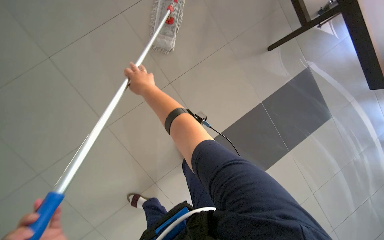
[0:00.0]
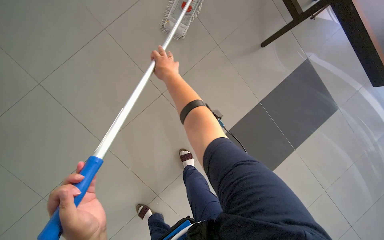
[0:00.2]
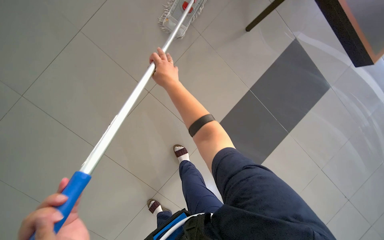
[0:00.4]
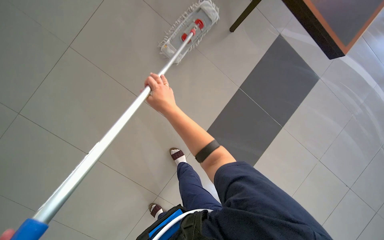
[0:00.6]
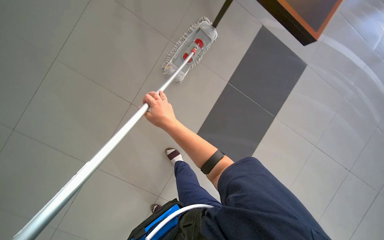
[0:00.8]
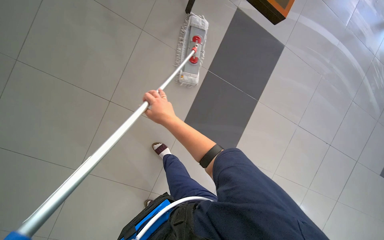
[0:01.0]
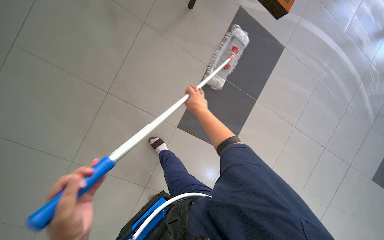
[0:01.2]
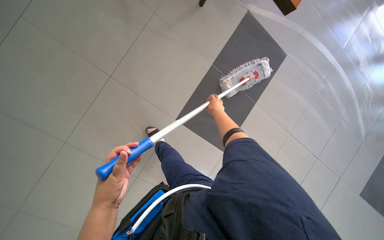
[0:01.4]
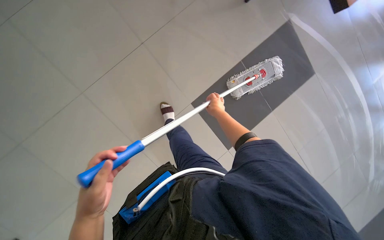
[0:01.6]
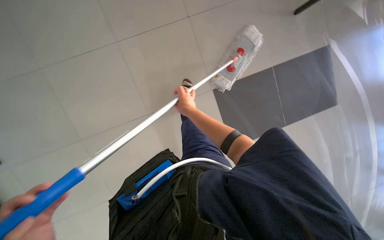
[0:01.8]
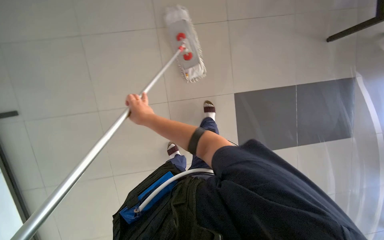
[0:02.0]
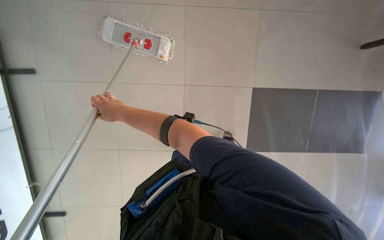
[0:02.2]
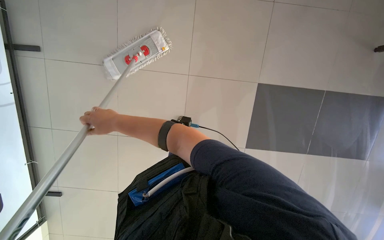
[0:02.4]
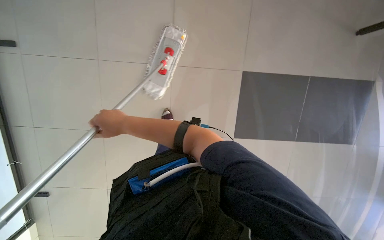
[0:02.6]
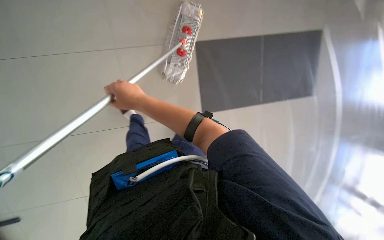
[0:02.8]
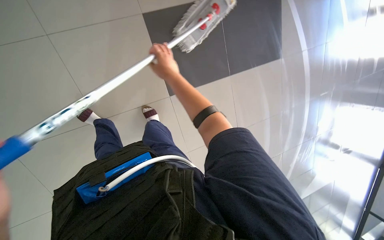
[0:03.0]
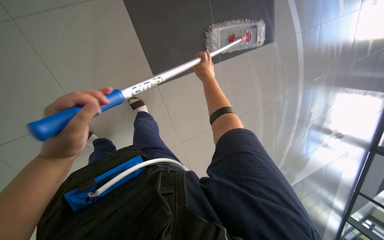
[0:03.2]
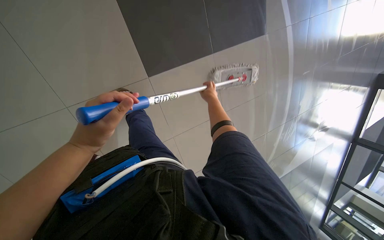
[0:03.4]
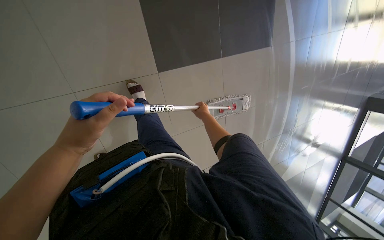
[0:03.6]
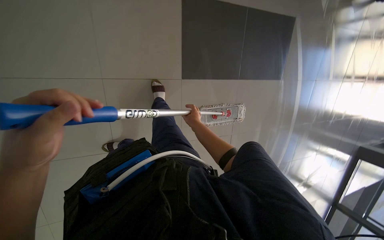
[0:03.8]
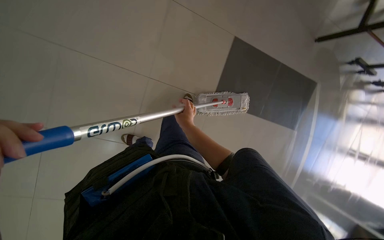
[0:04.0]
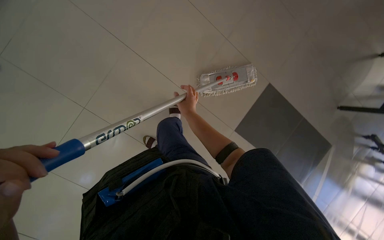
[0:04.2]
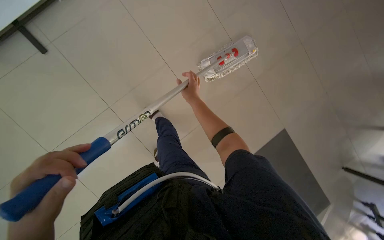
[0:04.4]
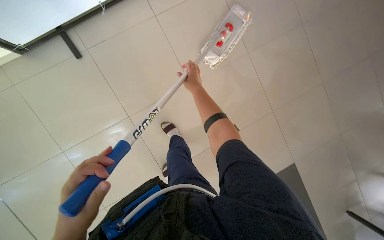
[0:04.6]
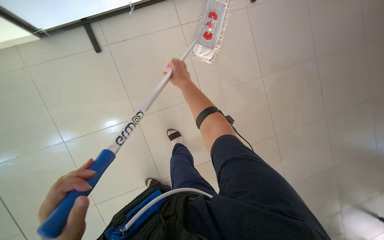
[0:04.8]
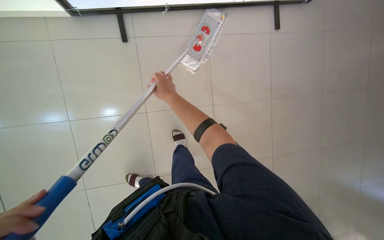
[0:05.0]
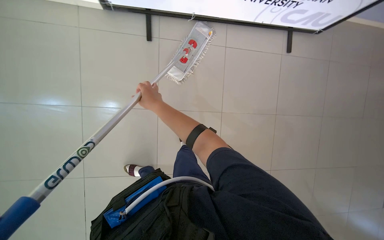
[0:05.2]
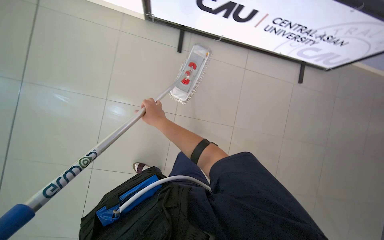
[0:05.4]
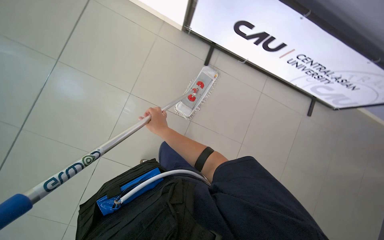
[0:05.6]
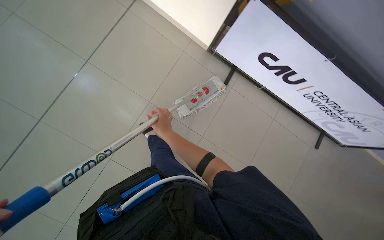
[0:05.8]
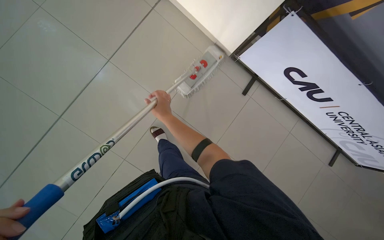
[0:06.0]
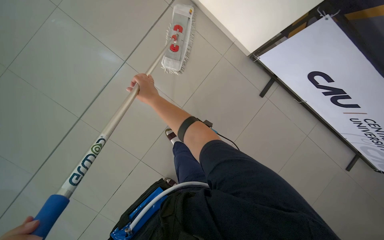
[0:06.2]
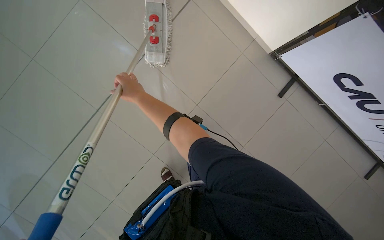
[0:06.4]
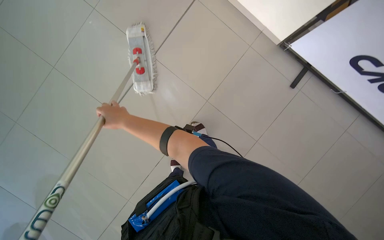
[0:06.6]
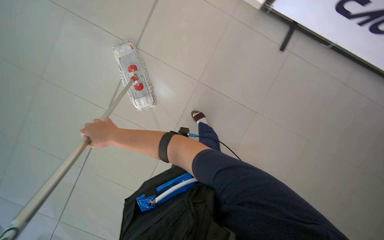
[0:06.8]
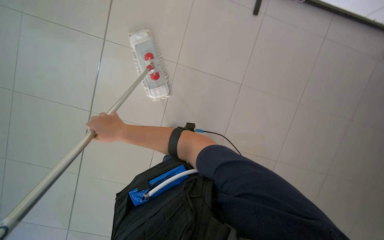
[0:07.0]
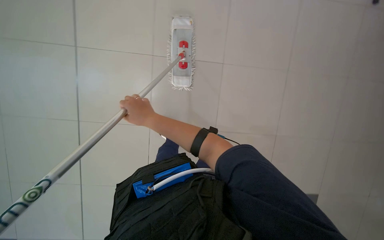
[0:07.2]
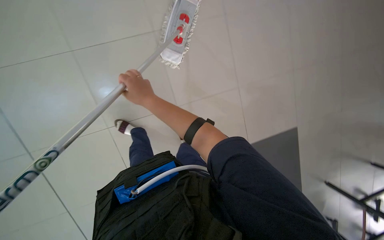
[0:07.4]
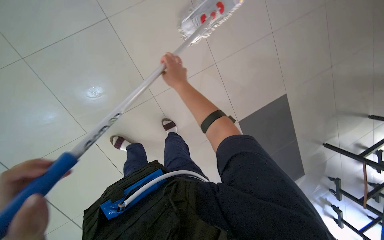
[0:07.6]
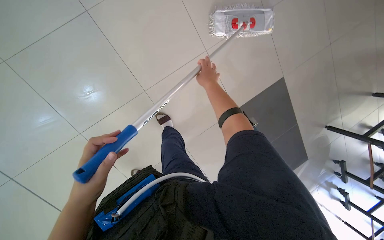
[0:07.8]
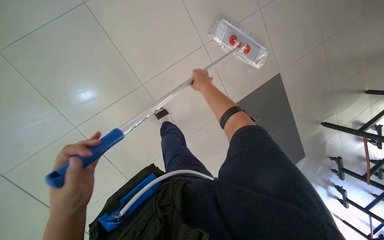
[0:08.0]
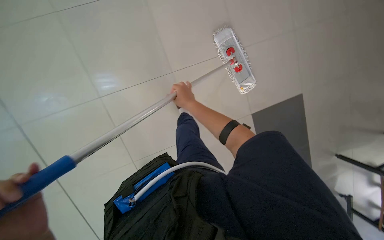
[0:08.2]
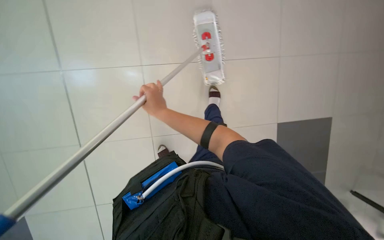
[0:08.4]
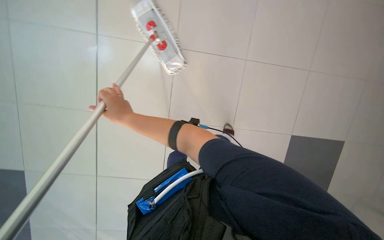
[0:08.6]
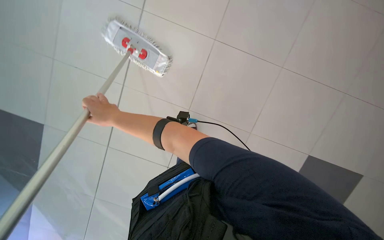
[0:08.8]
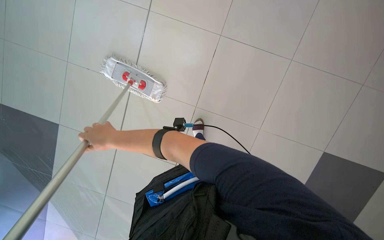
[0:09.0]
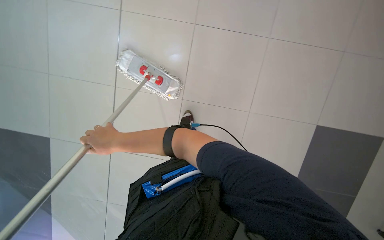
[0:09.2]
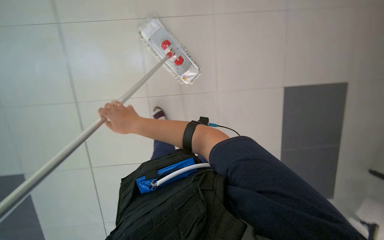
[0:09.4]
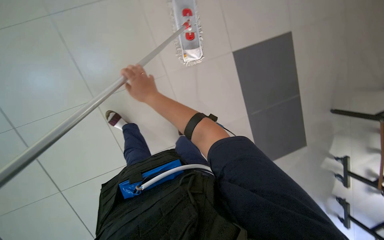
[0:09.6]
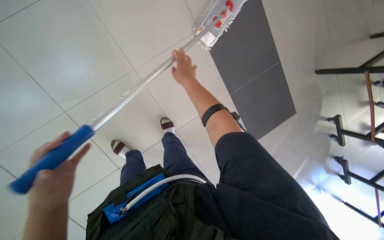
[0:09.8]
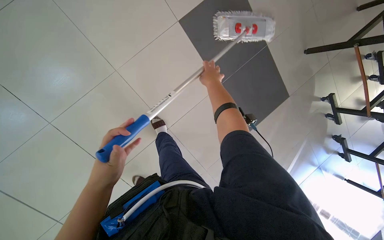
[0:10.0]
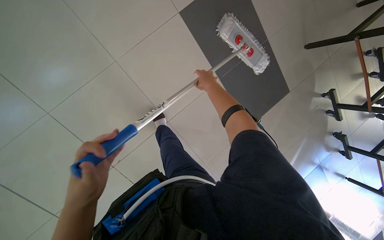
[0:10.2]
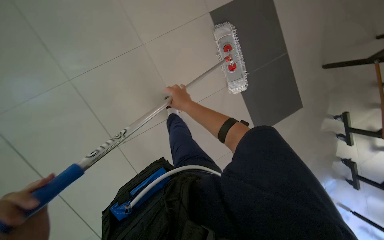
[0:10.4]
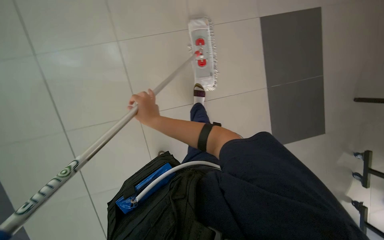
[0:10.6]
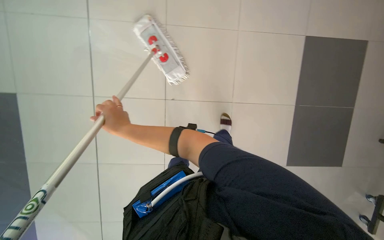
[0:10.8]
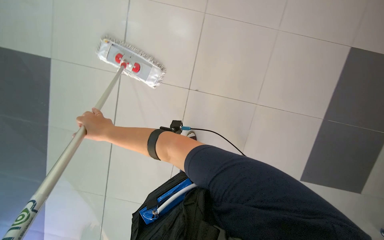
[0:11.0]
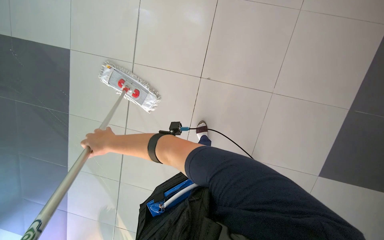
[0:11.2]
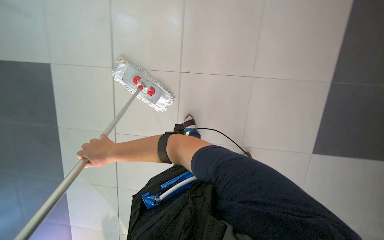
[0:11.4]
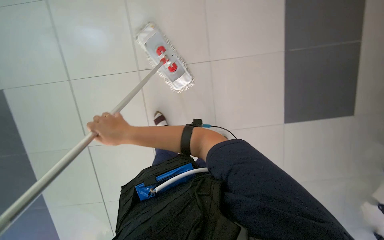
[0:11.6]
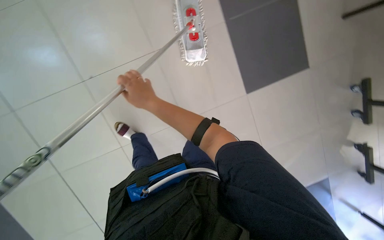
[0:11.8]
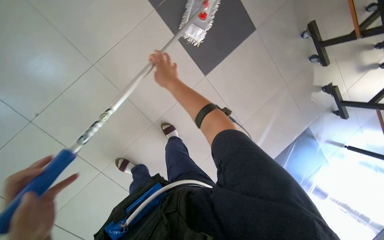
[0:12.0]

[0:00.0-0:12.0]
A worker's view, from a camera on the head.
Job: mopping floor.
The whole recording: Mopping floor. The worker mops the tiled floor with a mop, periodically wringing it in the cleaning cart.
0:00.0 to 0:01.6: The right hand travels to the right by about 35 cm.
0:01.6 to 0:03.0: The view swings roughly 15 degrees to the left. Everything in view rotates approximately 30 degrees counterclockwise. The right hand heads to the left, covering about 15 cm.
0:03.0 to 0:04.4: The wearer moves approximately 40 cm. The view tilts some 15 degrees upward. Everything in view rotates approximately 30 degrees clockwise.
0:06.0 to 0:07.6: The camera pitches downward, by some 15 degrees.

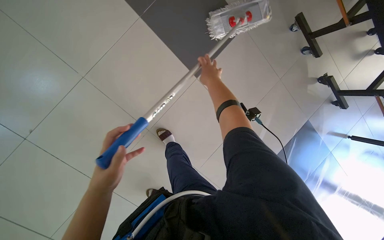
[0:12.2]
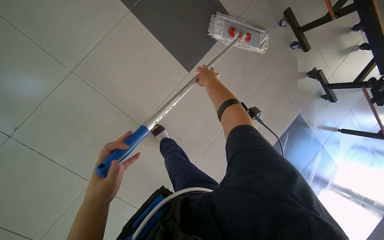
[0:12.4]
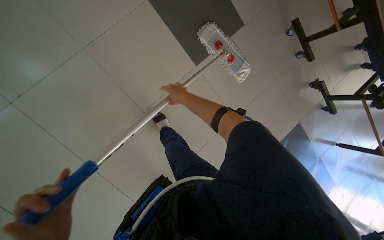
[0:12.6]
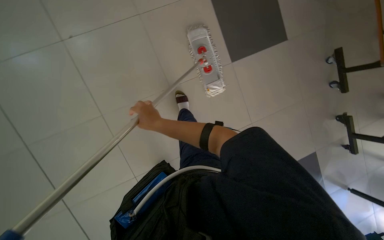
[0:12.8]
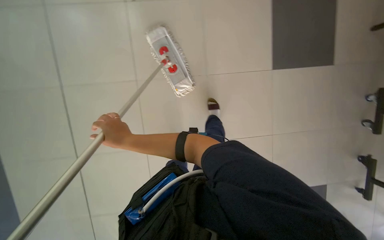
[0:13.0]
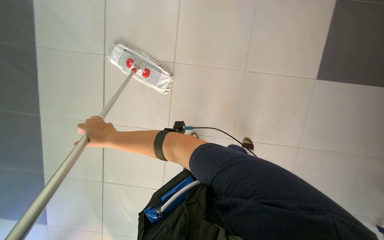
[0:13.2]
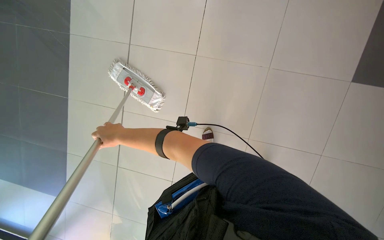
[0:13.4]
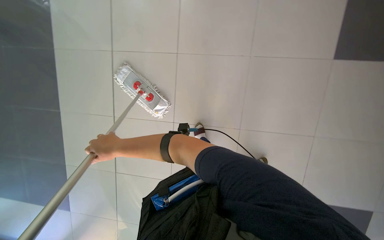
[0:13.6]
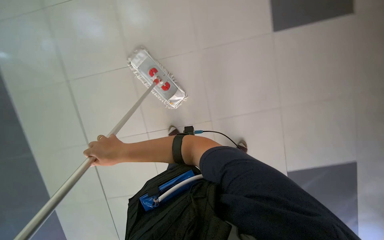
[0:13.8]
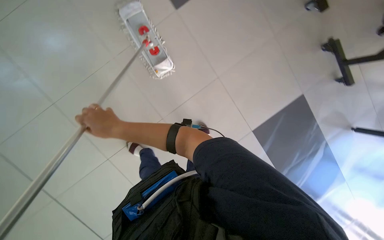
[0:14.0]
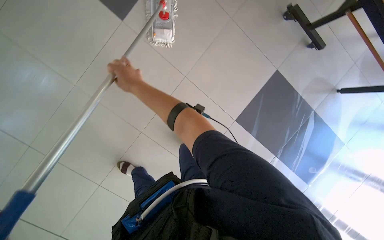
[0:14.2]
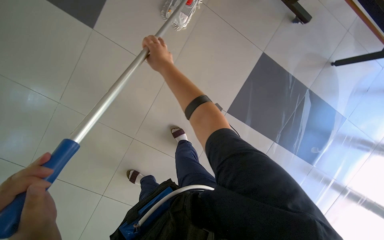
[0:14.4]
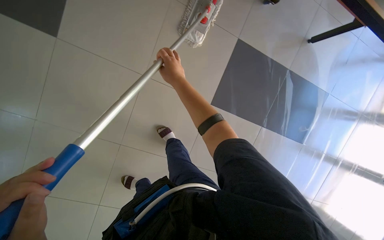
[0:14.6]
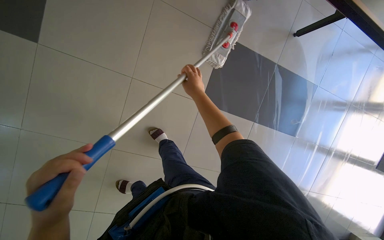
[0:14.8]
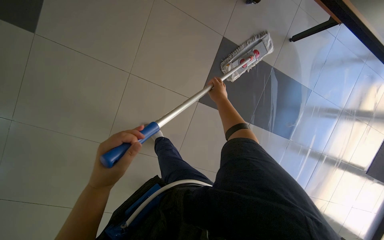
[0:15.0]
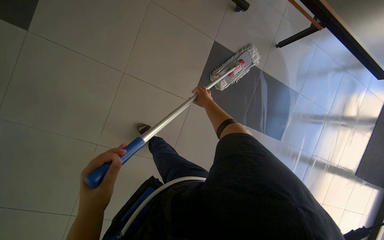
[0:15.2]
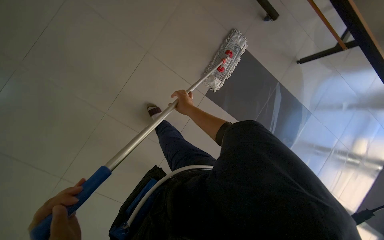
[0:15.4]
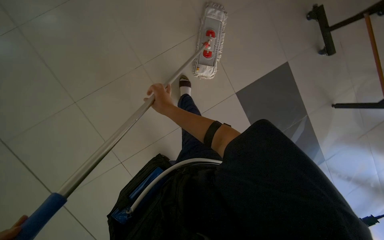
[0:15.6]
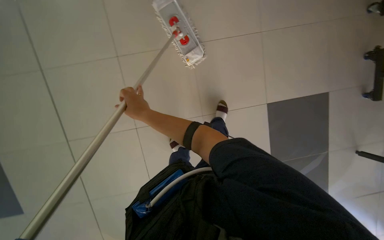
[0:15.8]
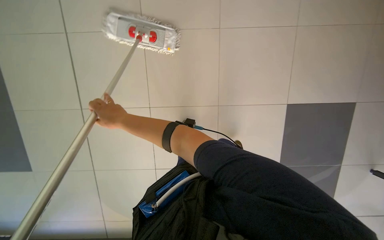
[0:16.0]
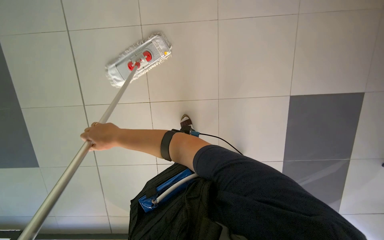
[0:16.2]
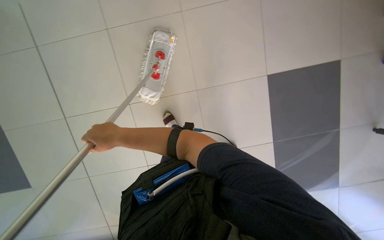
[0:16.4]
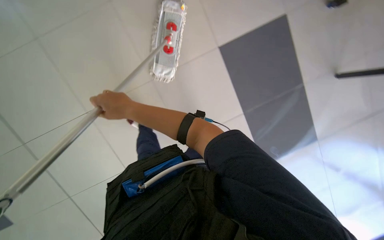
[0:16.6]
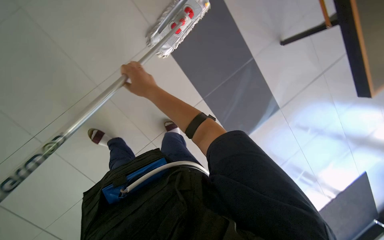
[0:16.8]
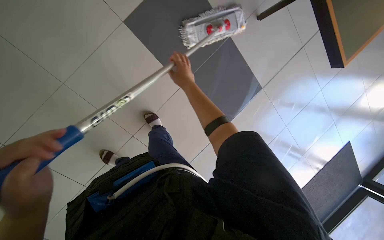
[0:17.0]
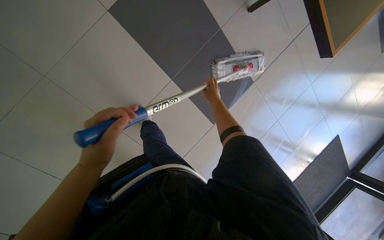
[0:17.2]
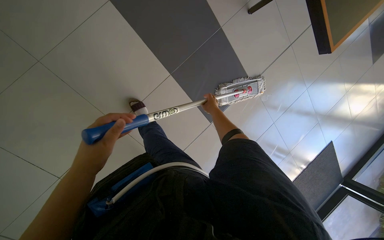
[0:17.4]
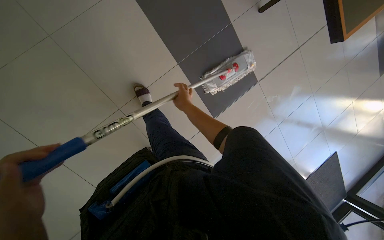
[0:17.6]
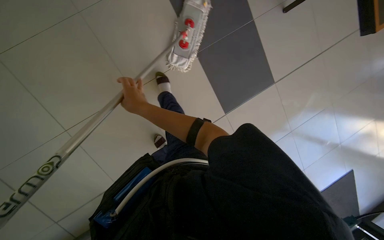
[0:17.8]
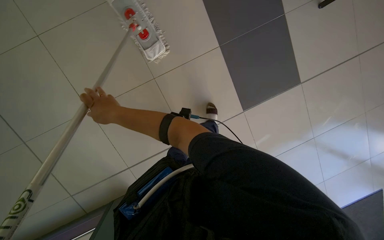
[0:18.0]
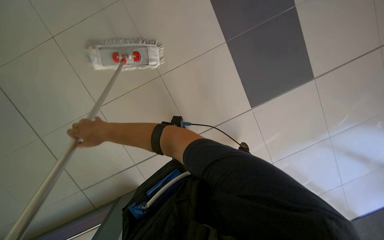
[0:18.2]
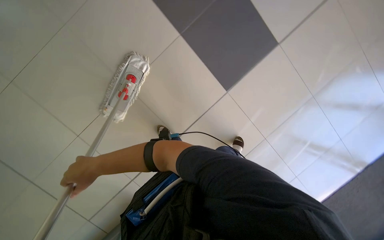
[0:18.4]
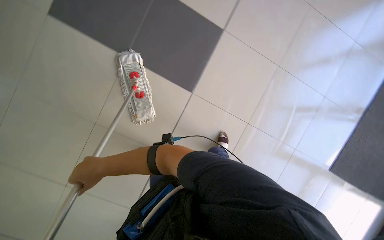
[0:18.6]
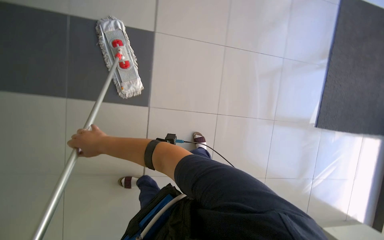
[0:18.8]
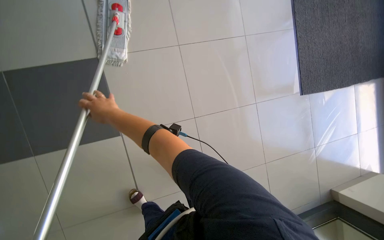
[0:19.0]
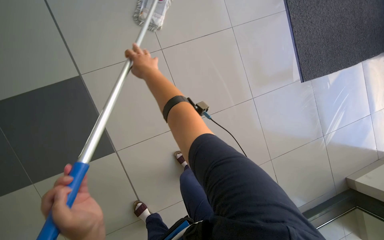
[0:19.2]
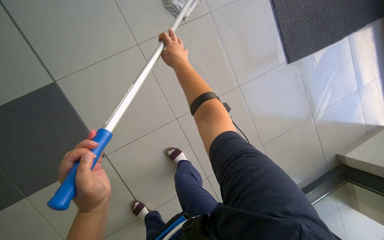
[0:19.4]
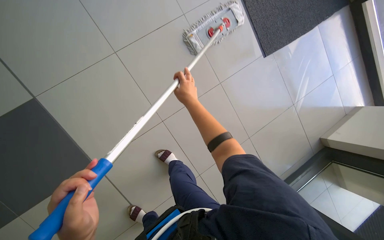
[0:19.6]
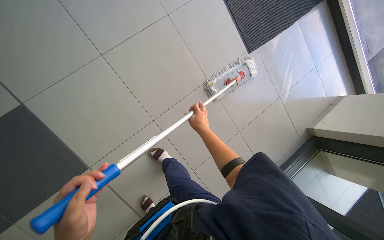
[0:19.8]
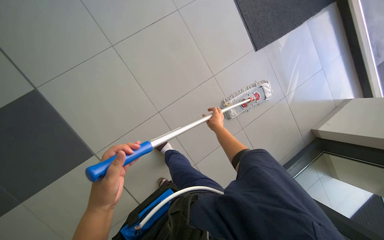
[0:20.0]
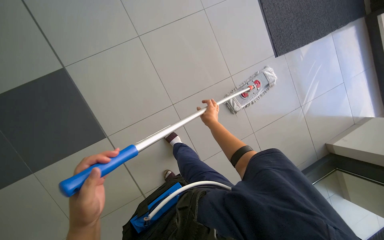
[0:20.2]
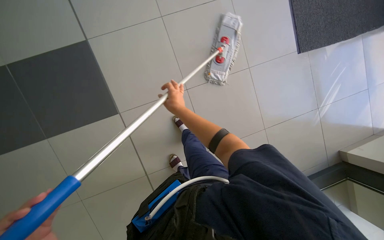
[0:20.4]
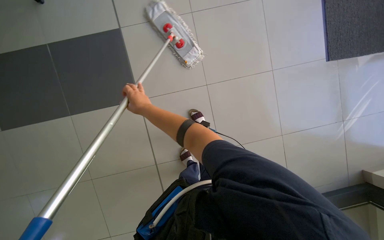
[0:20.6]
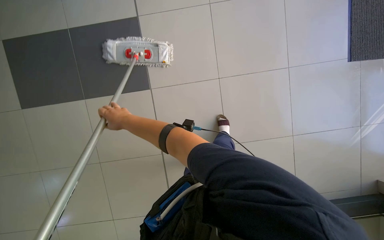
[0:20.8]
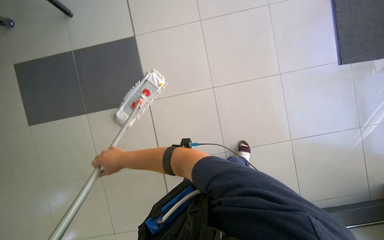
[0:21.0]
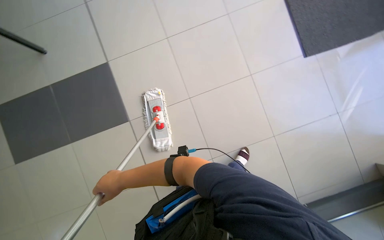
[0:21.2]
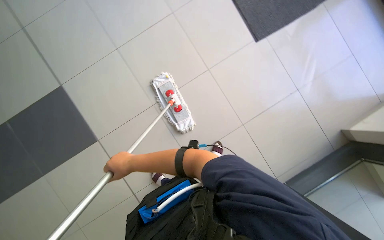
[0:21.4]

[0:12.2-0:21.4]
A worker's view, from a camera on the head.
Job: mopping floor.
The whole recording: Mopping floor. The worker mops the tiled floor with a mop, periodically wringing it in the cleaning cart.
0:12.2 to 0:13.8: The camera is carried about 70 cm.
0:13.8 to 0:15.2: The camera is carried some 60 cm. The scene rotates counterclockwise by approximately 35 degrees.
0:16.8 to 0:18.4: The view pans to the left by roughly 20 degrees.
0:19.8 to 0:21.4: The wearer looks approximately 30 degrees further to the left.
